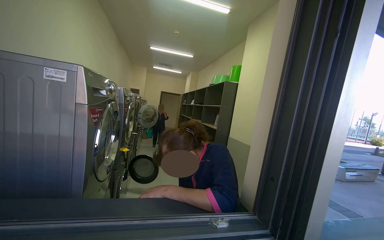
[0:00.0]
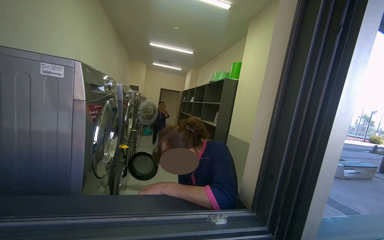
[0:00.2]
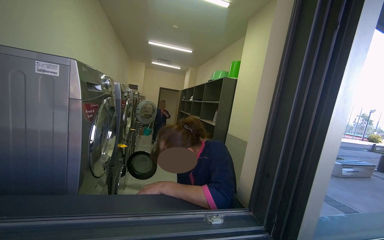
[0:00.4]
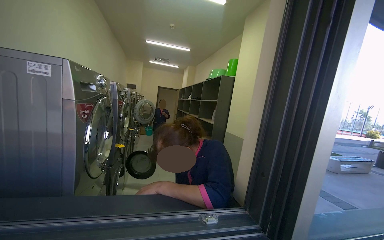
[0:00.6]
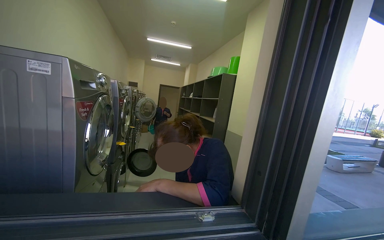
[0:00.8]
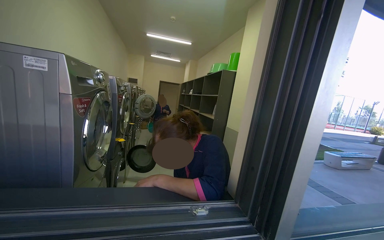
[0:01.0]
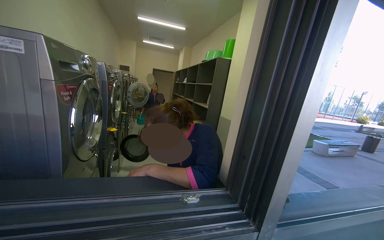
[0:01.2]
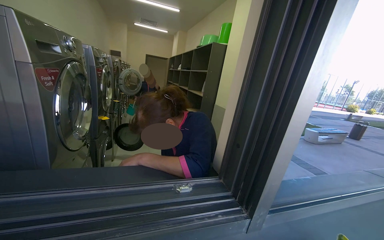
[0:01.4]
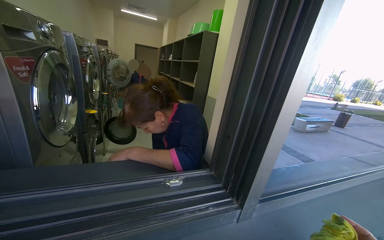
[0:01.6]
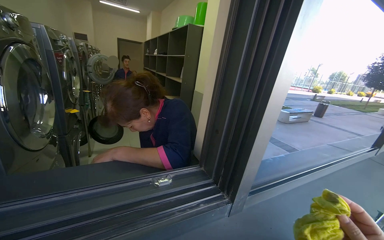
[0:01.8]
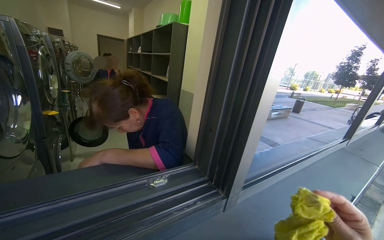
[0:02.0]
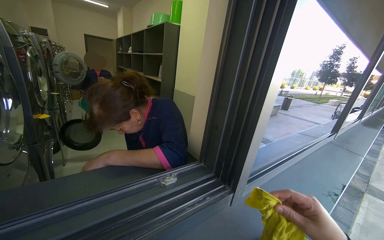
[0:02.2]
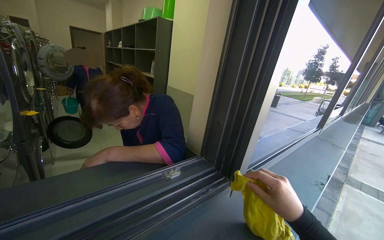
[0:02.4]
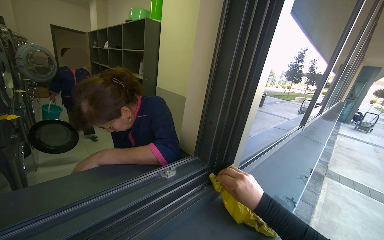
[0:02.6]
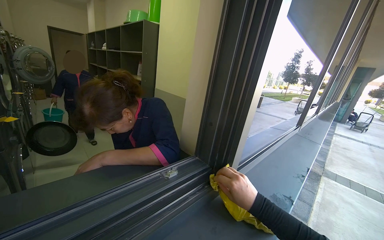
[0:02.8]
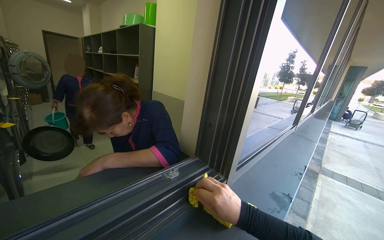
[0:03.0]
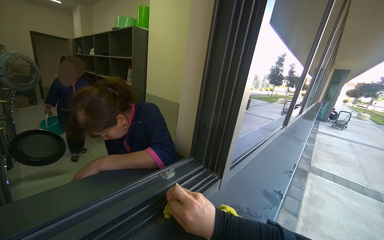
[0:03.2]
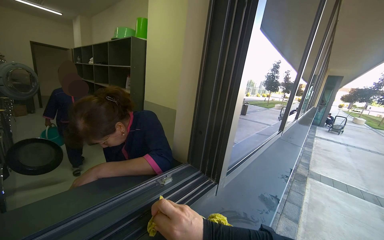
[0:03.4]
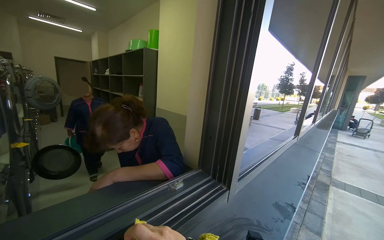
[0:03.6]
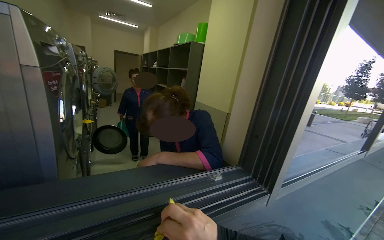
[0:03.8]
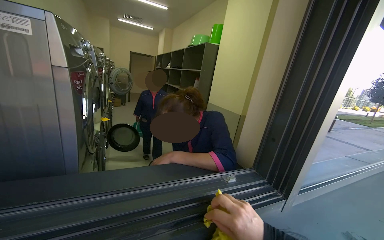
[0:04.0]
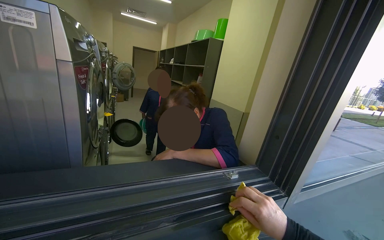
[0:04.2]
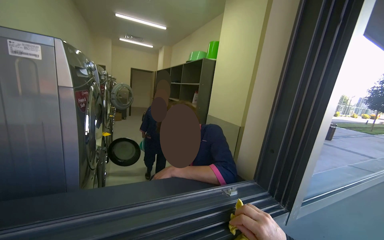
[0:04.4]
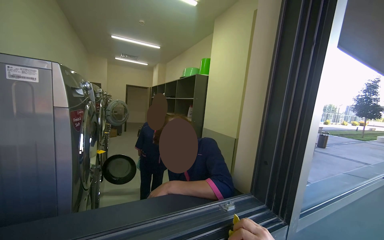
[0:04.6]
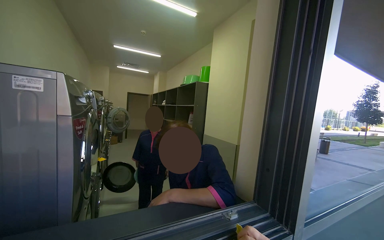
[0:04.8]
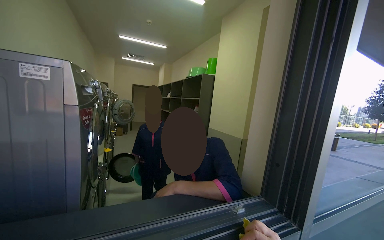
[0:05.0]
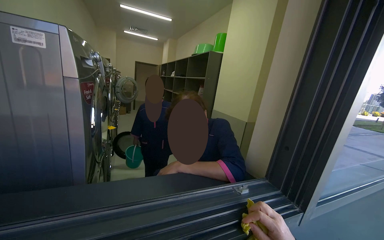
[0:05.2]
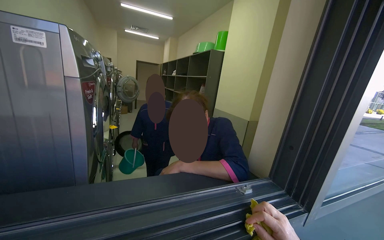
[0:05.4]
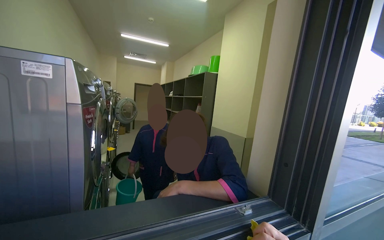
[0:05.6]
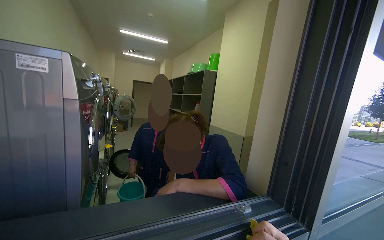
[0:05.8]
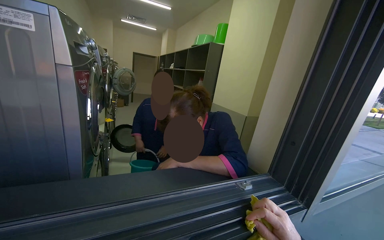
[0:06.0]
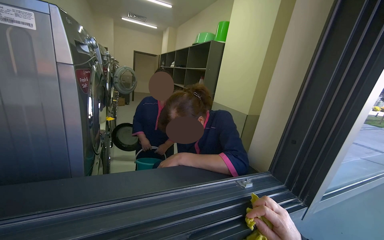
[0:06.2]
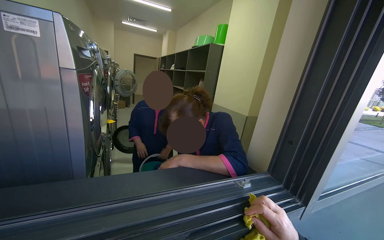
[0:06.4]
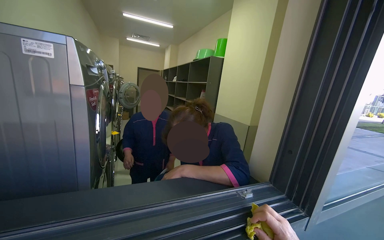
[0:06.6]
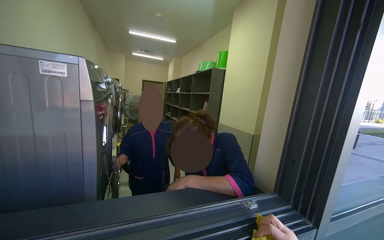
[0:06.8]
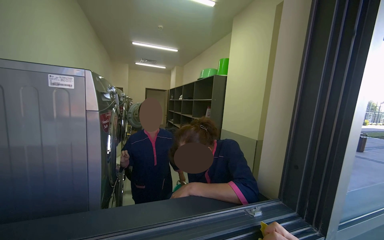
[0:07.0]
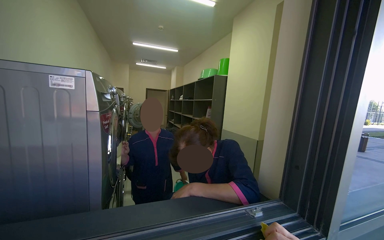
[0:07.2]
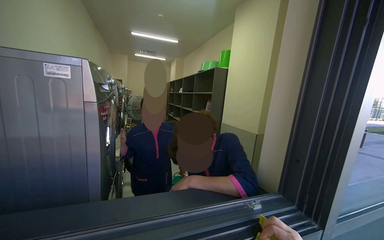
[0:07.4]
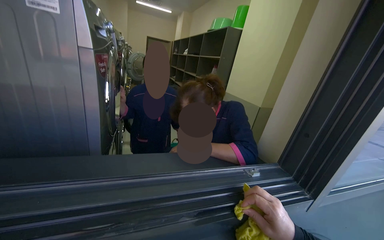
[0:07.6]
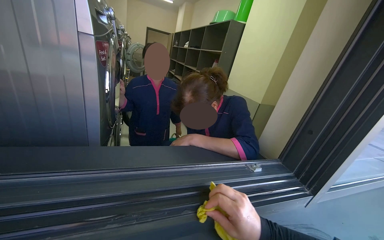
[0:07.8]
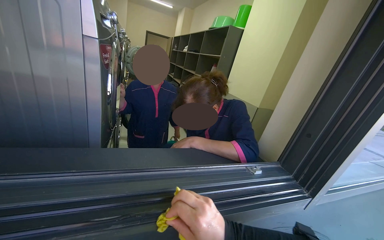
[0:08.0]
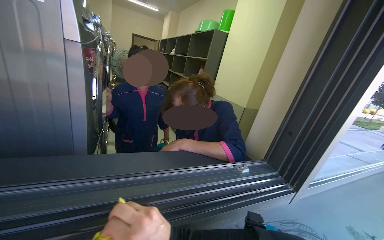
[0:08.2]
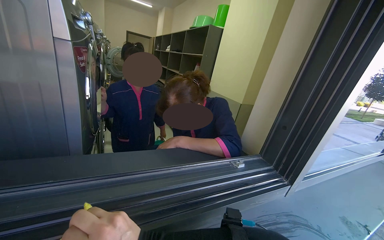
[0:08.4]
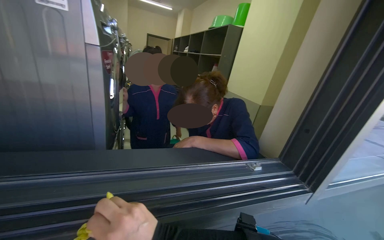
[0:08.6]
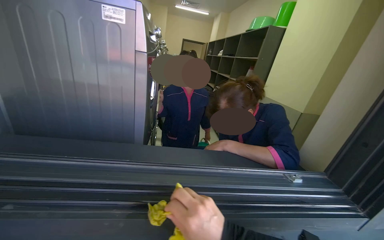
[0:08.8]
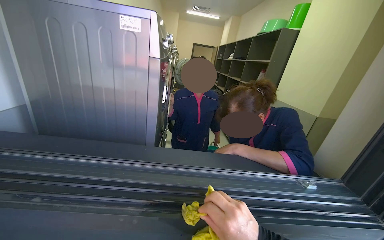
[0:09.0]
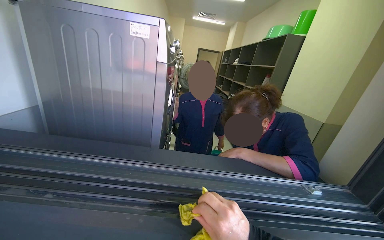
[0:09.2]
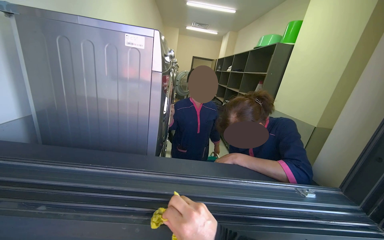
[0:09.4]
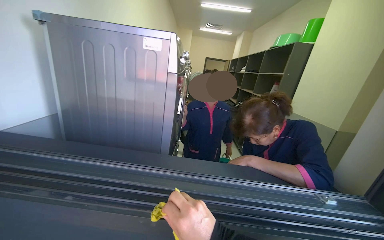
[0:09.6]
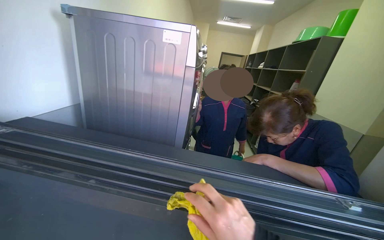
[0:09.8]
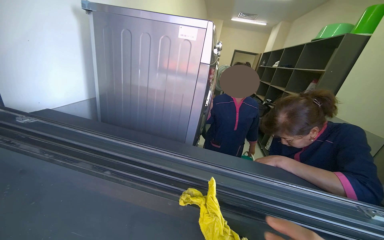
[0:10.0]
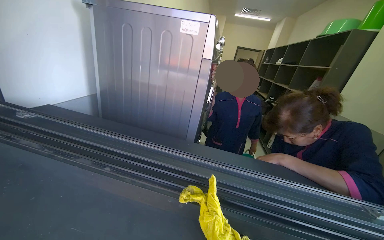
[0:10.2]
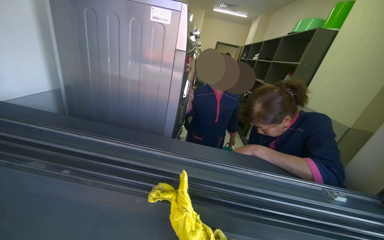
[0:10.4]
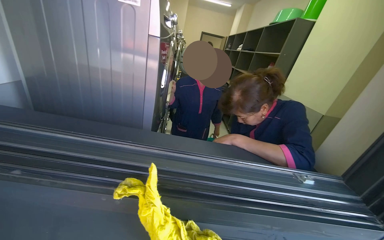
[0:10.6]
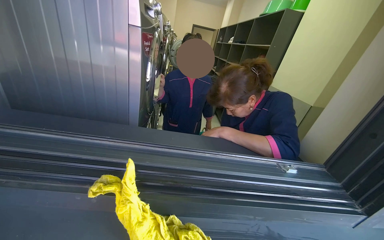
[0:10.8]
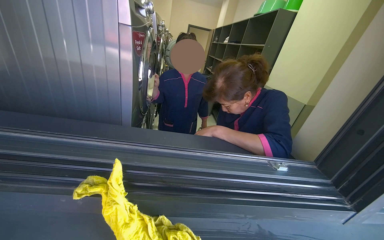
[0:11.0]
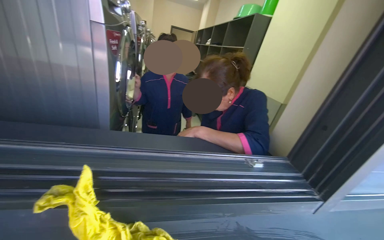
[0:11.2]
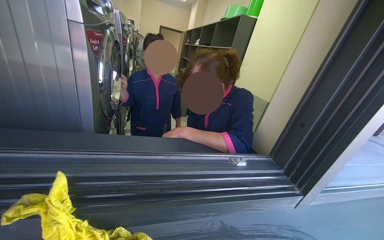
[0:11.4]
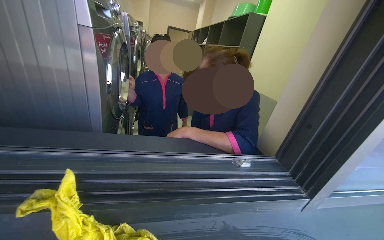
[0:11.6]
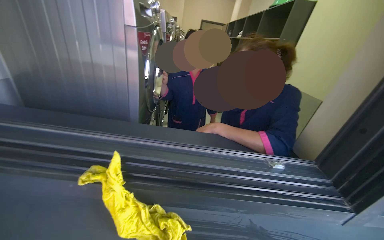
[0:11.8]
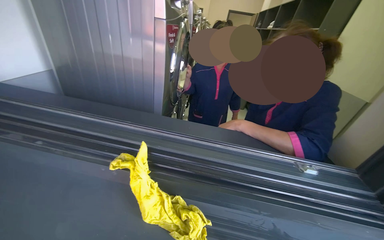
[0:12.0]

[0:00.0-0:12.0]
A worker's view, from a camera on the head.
Job: wiping surfaces.
The whole recording: Wiping window frame. The worker wipes the inside of the opened window frames with a yellow cloth.
0:00.0 to 0:01.6: The view tilts approximately 15 degrees downward.
0:01.6 to 0:03.0: The camera is aimed about 20 degrees further to the right.
0:03.0 to 0:04.4: The camera sweeps to the left, by roughly 20 degrees.

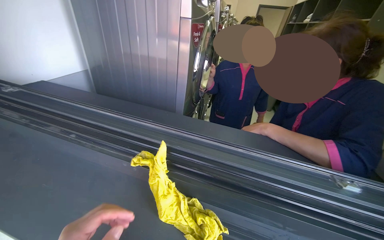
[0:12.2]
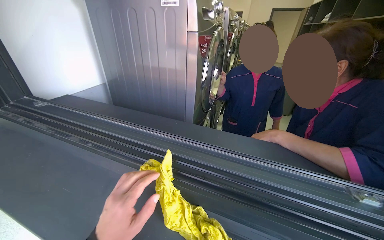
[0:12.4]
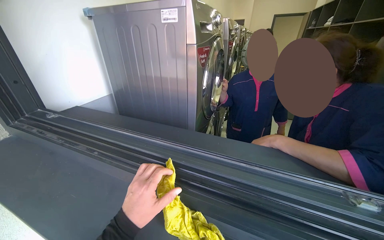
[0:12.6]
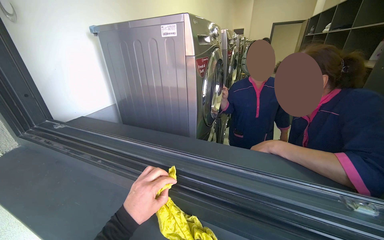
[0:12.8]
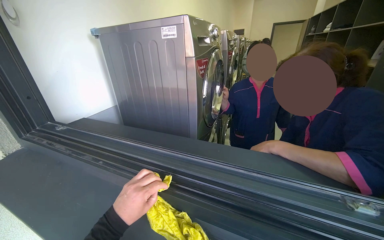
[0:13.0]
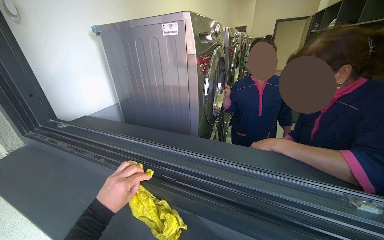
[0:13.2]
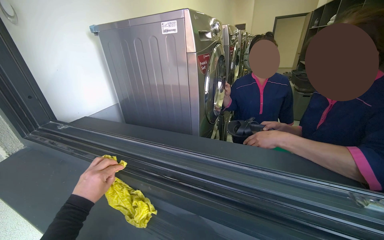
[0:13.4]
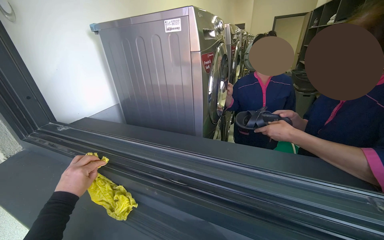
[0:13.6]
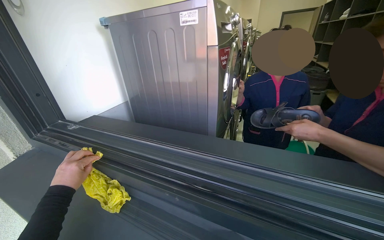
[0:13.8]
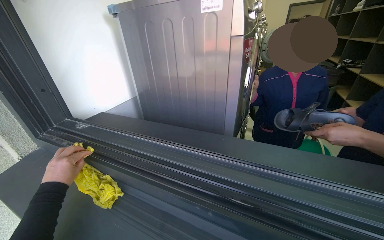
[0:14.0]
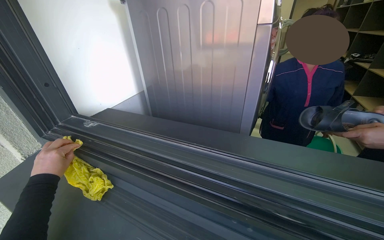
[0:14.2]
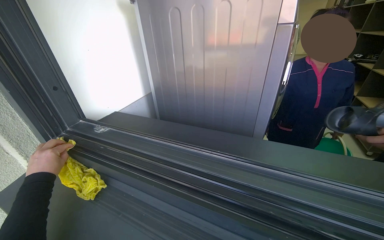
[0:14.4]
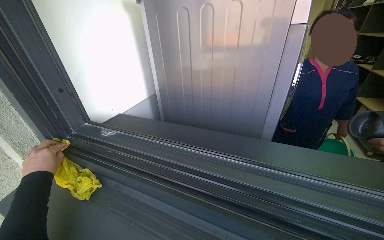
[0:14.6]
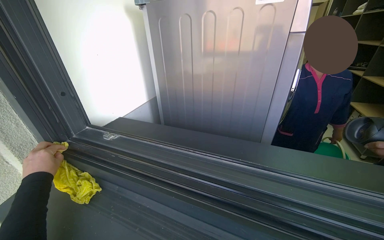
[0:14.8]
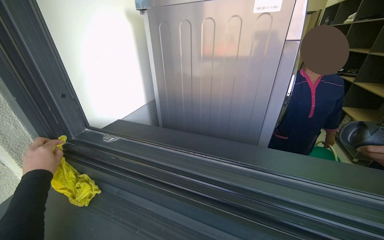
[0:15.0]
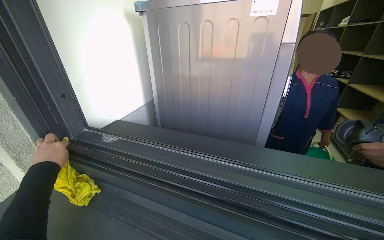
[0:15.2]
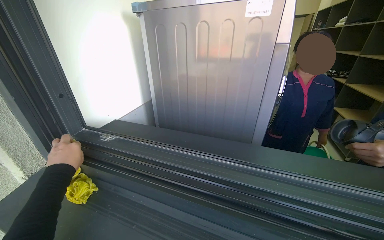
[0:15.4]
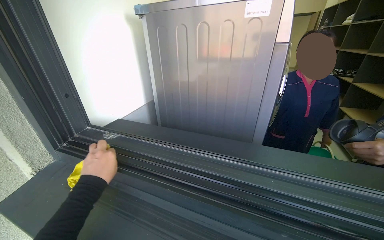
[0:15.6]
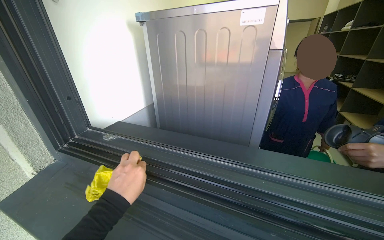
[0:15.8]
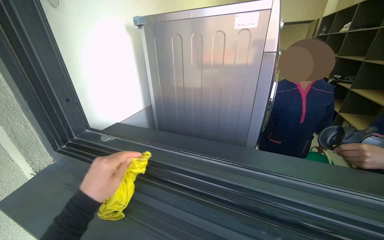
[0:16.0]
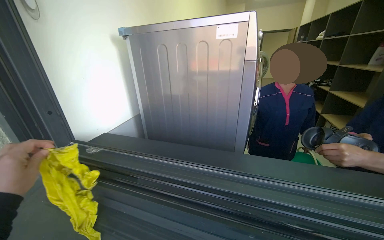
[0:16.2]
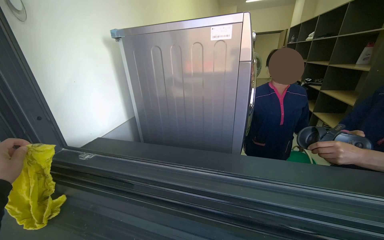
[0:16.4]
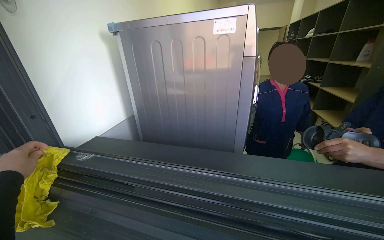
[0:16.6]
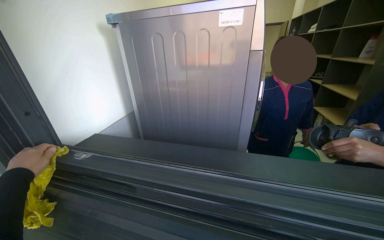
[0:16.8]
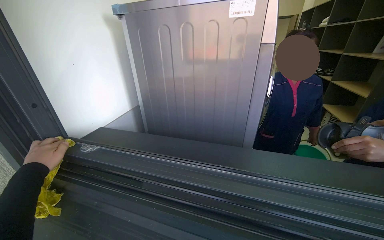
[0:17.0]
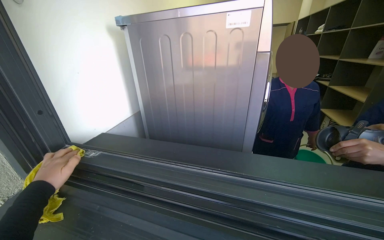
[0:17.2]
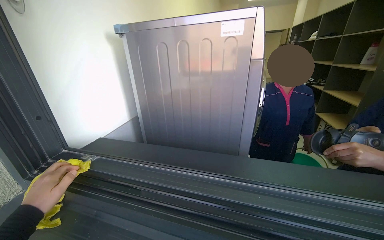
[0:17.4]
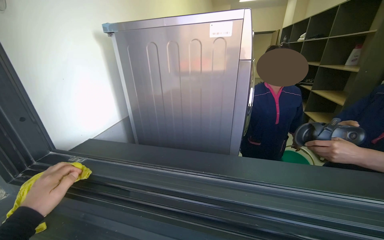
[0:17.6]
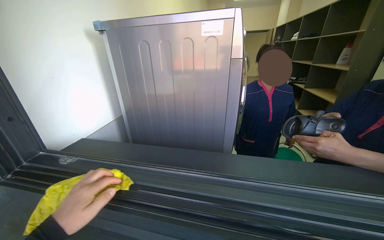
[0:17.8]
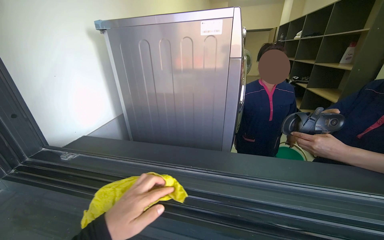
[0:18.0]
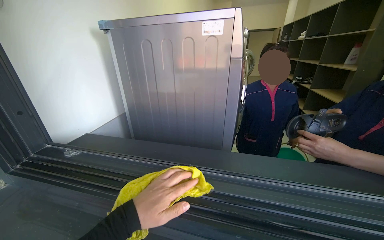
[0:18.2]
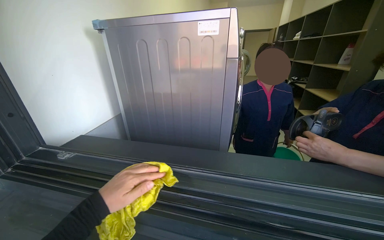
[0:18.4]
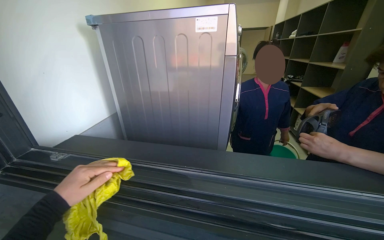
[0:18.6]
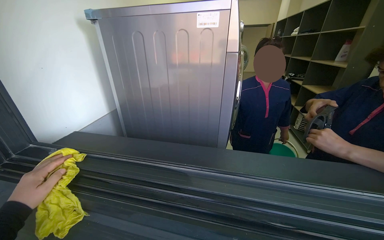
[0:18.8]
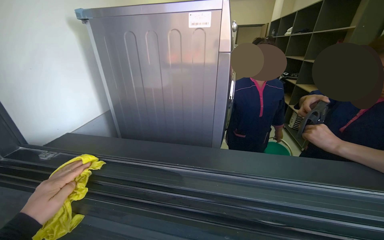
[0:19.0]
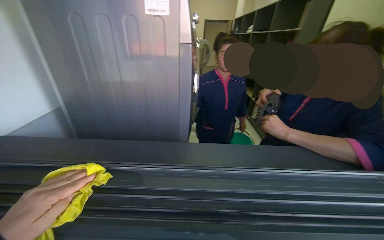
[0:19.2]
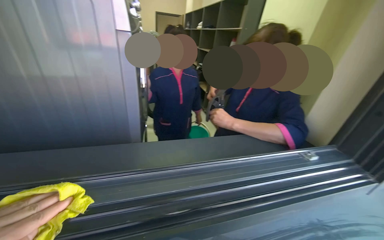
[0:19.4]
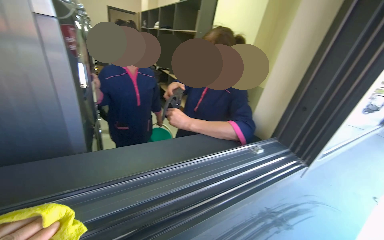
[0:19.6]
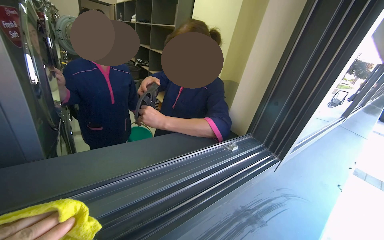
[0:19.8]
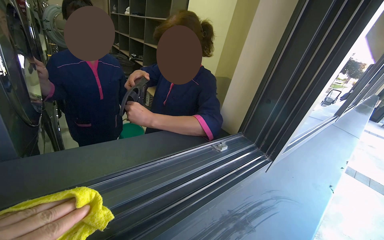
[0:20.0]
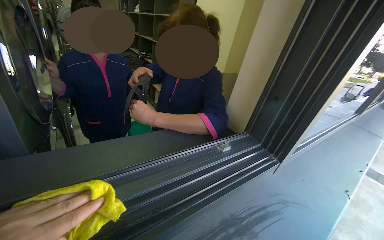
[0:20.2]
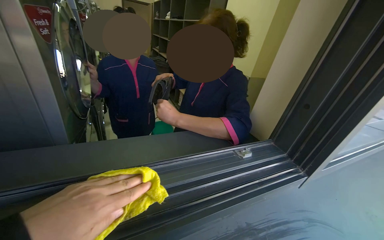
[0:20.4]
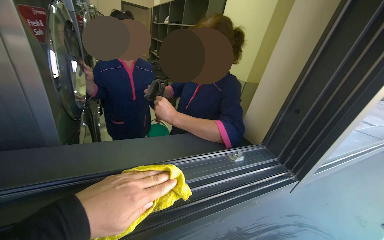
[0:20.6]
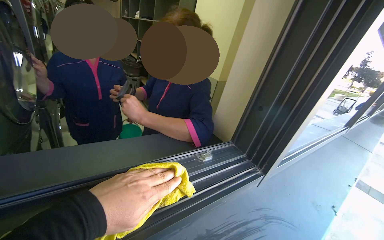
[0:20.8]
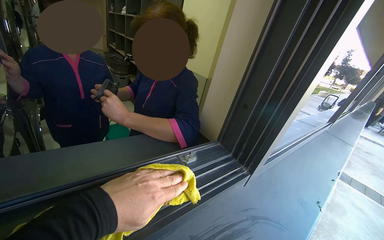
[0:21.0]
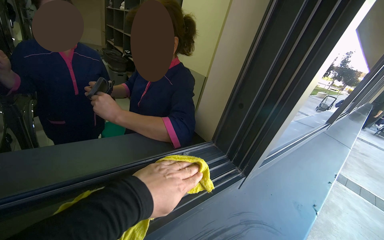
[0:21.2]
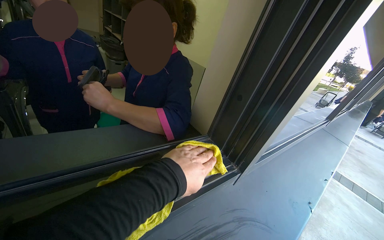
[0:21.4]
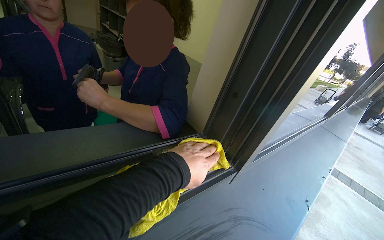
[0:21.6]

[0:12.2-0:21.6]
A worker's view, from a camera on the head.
Job: wiping surfaces.
The whole recording: Wiping window frame. The worker wipes the inside of the opened window frames with a yellow cloth.
0:13.8 to 0:15.4: The left hand heads up the picture, covering approximately 10 cm.
0:17.0 to 0:18.4: The left hand heads to the right, covering about 30 cm.
0:18.4 to 0:20.0: The wearer's head swings about 50 degrees to the right.
